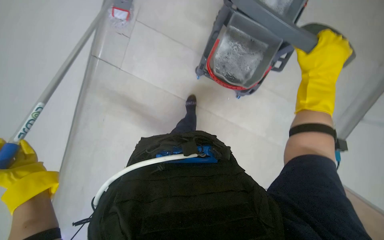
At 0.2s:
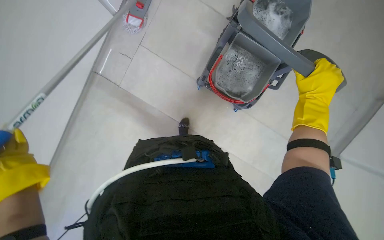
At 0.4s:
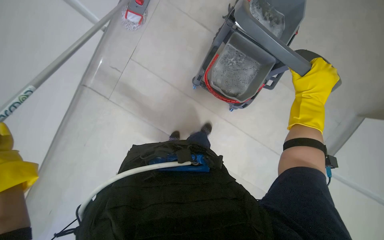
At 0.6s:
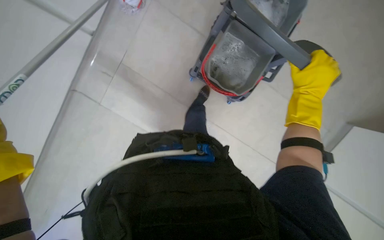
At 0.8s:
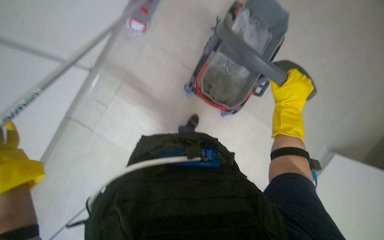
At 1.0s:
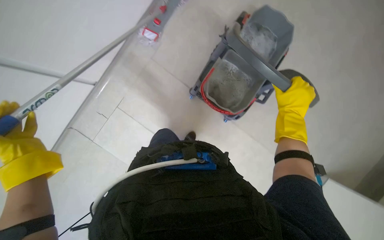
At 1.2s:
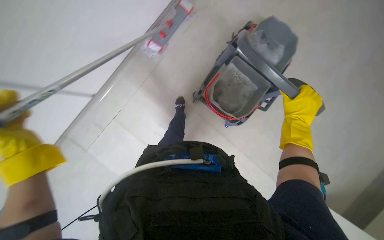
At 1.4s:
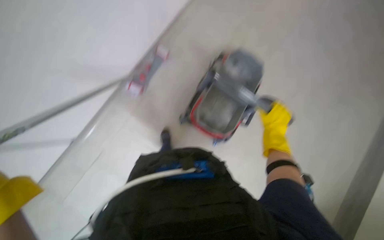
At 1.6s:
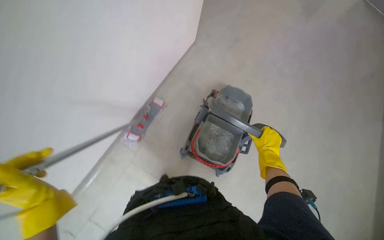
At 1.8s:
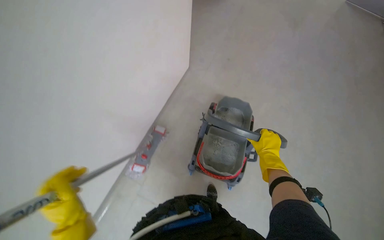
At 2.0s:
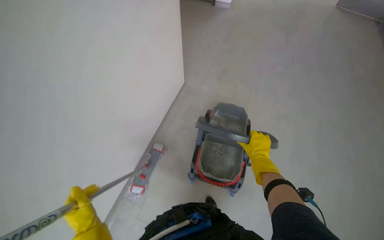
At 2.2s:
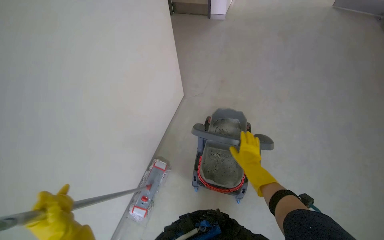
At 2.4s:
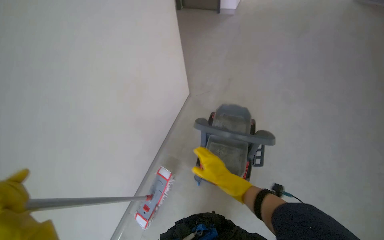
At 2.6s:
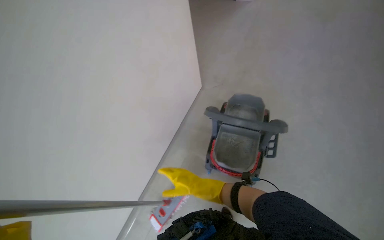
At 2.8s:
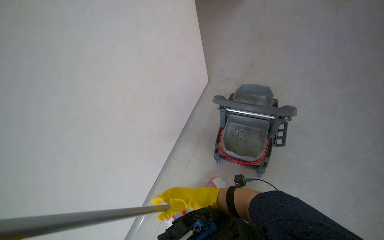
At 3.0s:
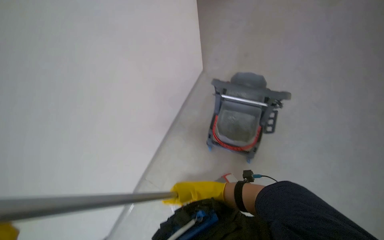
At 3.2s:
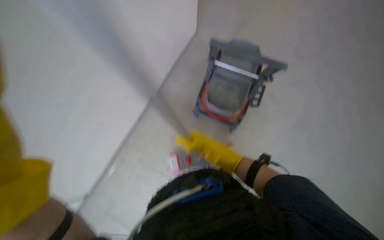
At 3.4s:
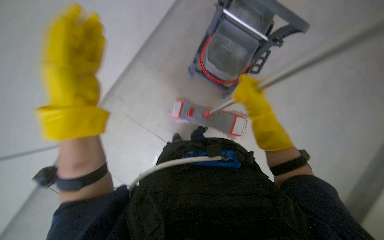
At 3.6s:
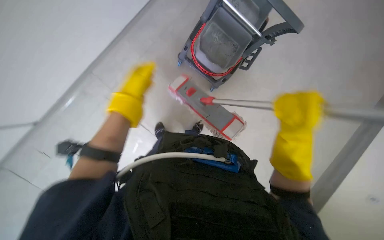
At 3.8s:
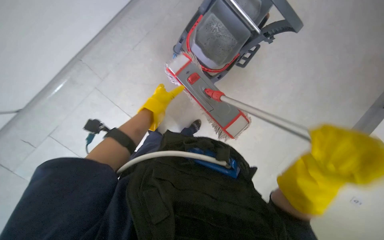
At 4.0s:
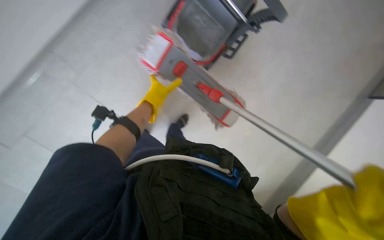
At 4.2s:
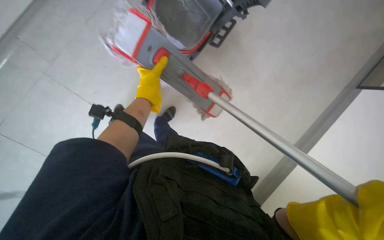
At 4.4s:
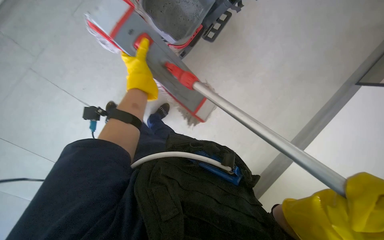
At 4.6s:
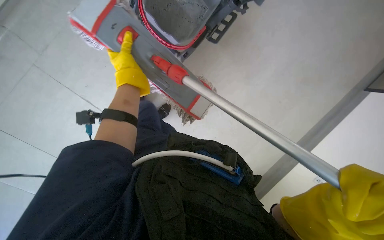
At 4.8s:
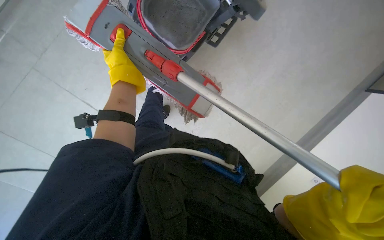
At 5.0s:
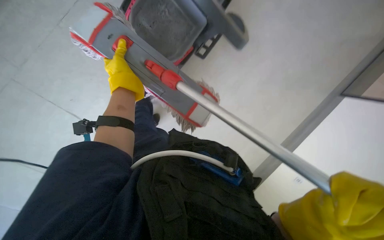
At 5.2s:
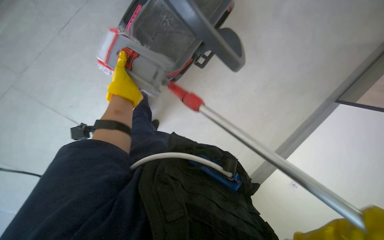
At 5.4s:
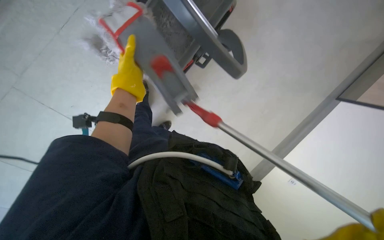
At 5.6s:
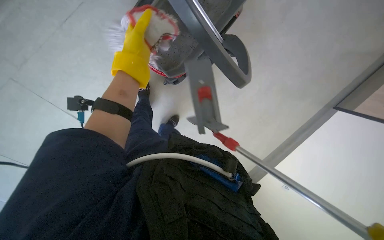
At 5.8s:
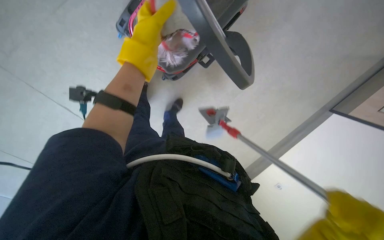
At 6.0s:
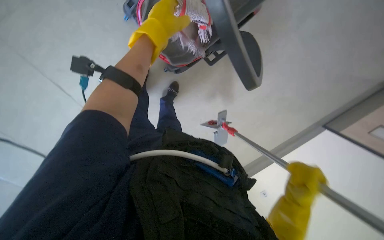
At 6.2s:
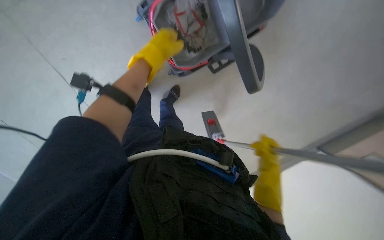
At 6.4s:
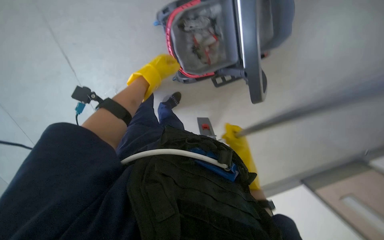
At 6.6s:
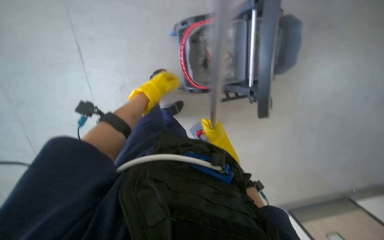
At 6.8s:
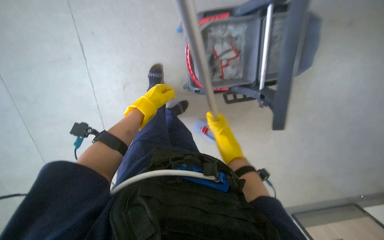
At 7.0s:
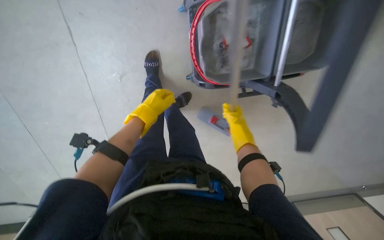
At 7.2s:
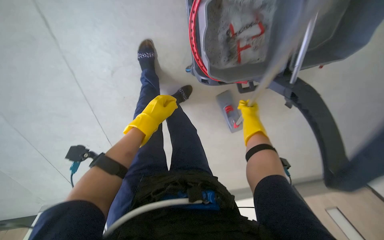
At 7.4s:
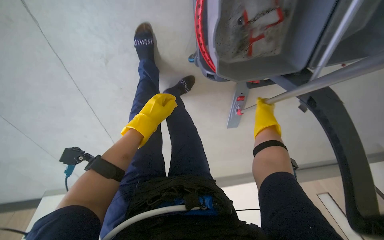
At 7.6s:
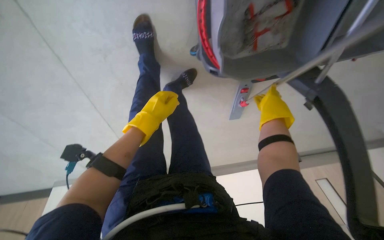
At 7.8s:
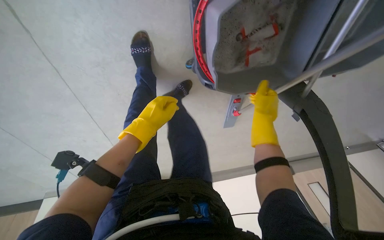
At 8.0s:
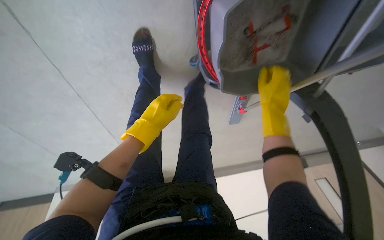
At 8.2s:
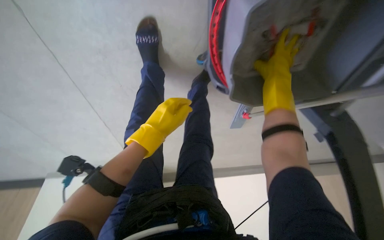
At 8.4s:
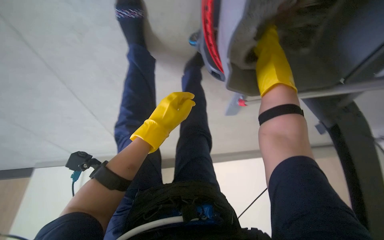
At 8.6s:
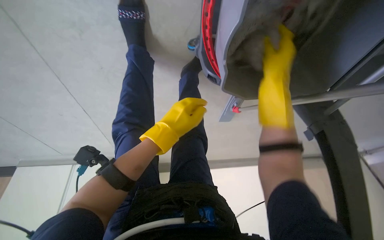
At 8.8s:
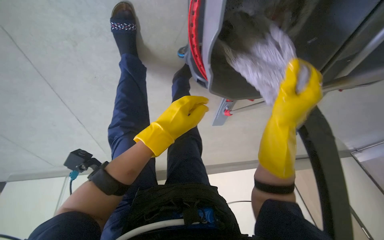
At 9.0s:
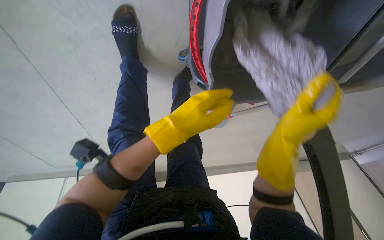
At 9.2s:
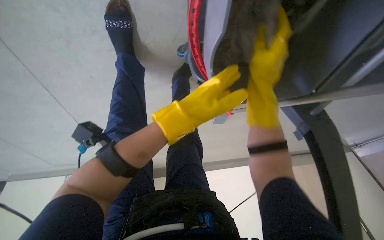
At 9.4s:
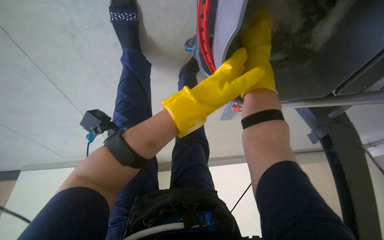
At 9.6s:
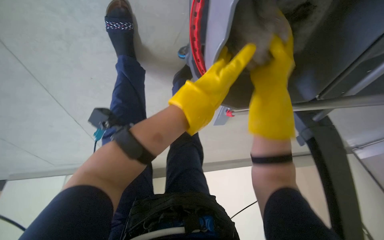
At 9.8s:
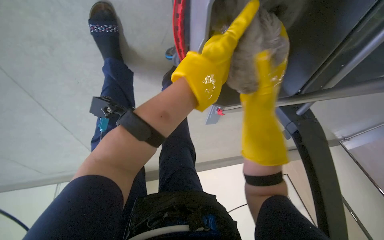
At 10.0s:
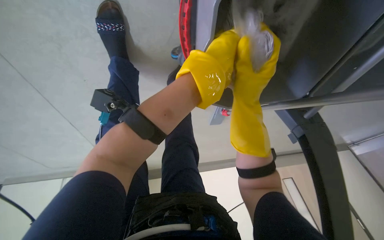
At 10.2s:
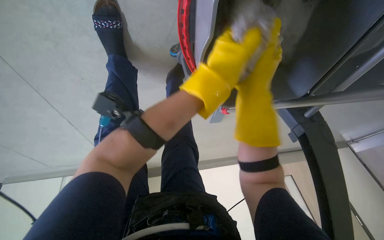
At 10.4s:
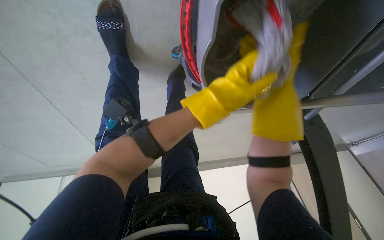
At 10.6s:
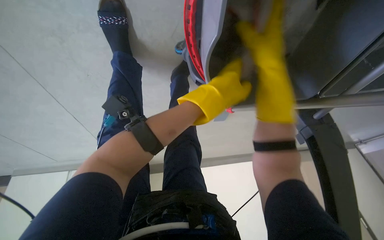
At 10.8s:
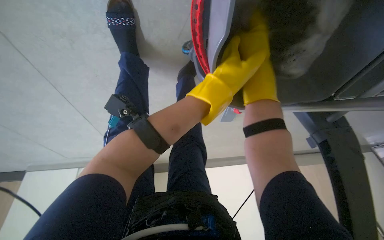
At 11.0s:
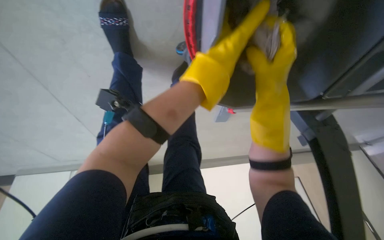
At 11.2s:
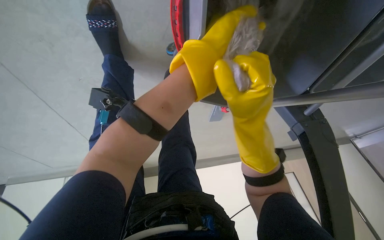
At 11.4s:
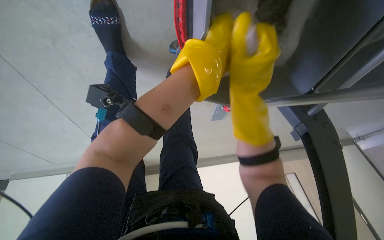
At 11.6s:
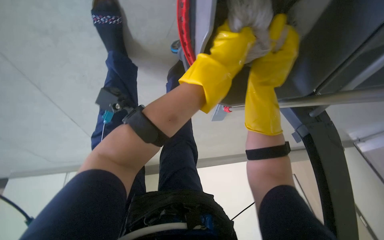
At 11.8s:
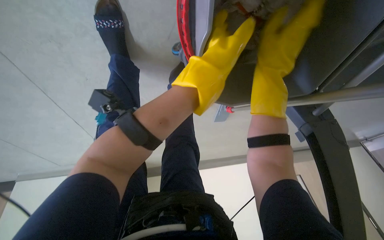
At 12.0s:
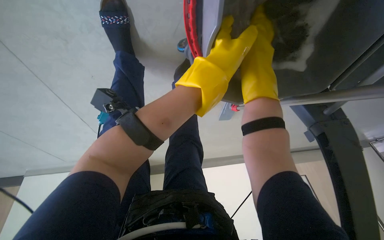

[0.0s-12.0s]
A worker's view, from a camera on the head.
Job: mopping floor.
The whole recording: Mopping floor. The worker mops the floor, periodically wringing the mop in a bucket.
0.0s to 1.6s: The camera pitches upward, by about 35 degrees.
7.6s to 9.0s: The right hand heads nearer to the camera, covering approximately 25 cm, while the left hand moves to the right, some 10 cm.
9.0s to 10.4s: The right hand is displaced up the picture by about 20 cm.
10.4s to 12.0s: The right hand moves to the left, roughly 10 cm, and reaches about 10 cm down the picture, then returns.

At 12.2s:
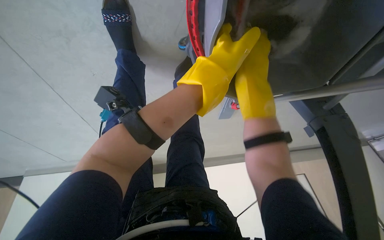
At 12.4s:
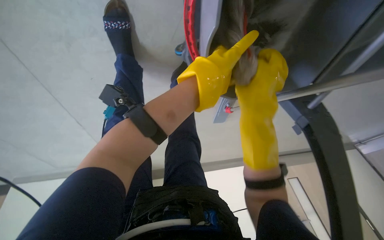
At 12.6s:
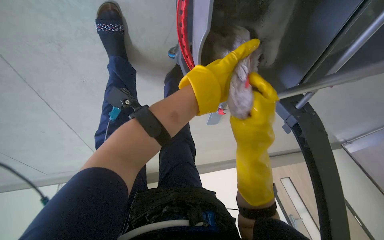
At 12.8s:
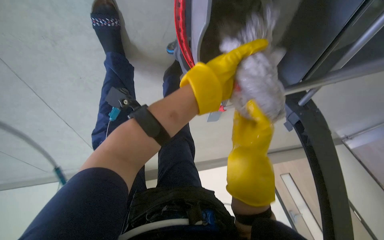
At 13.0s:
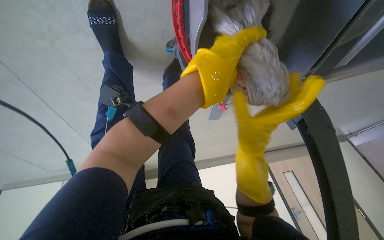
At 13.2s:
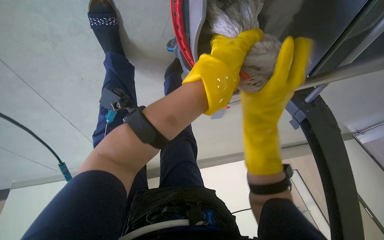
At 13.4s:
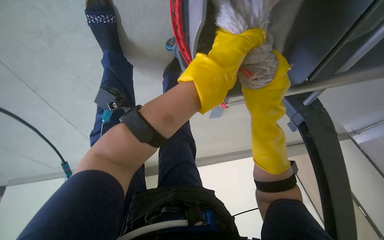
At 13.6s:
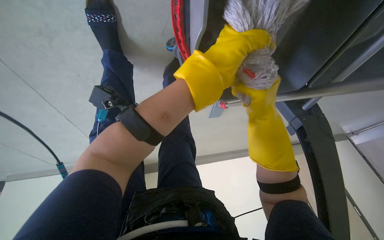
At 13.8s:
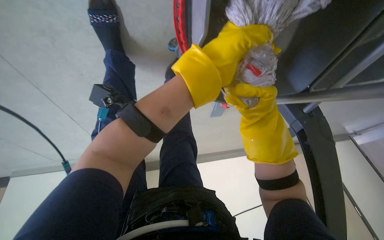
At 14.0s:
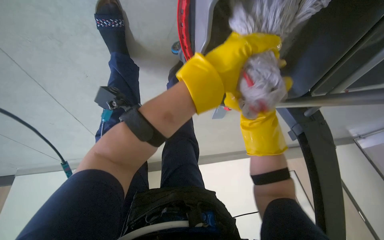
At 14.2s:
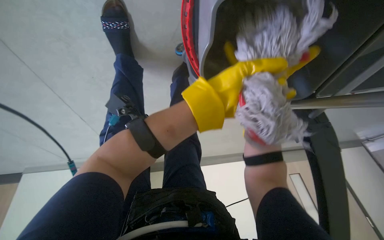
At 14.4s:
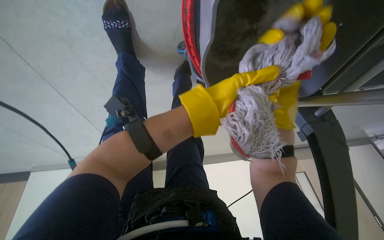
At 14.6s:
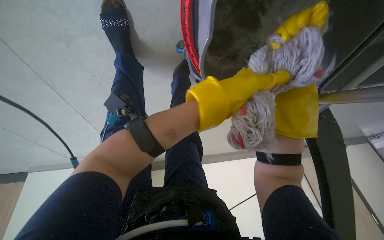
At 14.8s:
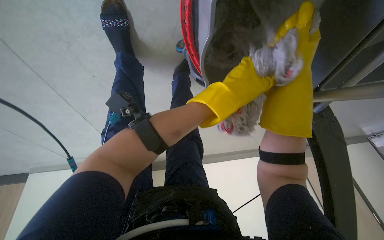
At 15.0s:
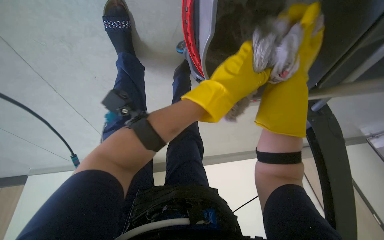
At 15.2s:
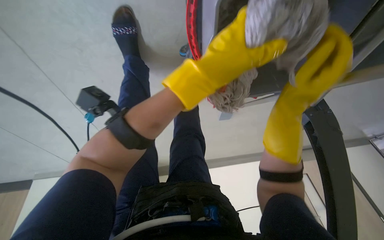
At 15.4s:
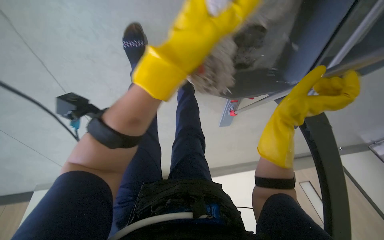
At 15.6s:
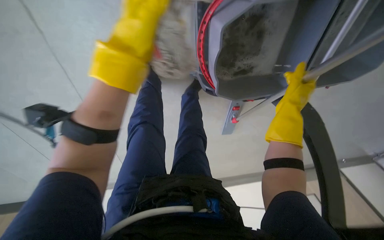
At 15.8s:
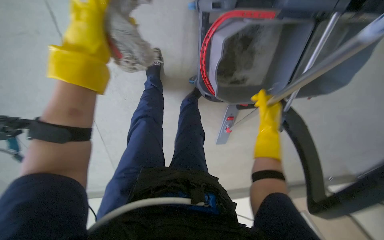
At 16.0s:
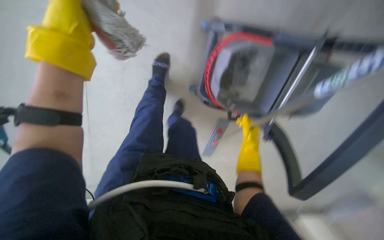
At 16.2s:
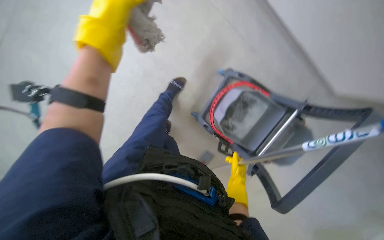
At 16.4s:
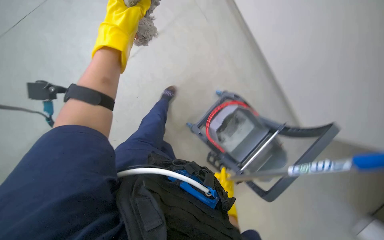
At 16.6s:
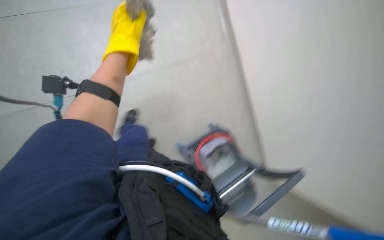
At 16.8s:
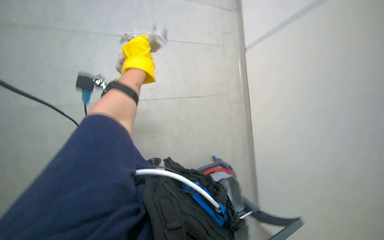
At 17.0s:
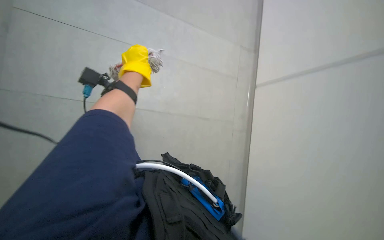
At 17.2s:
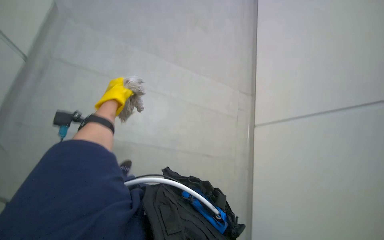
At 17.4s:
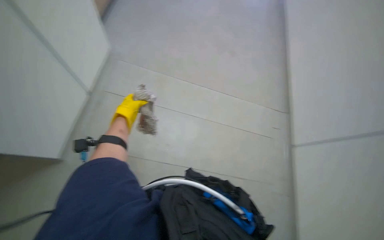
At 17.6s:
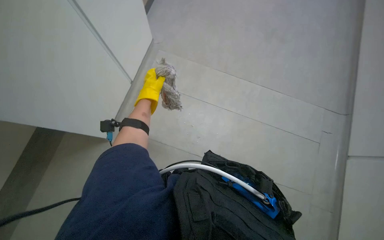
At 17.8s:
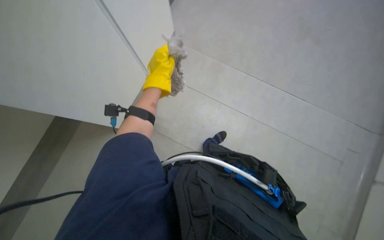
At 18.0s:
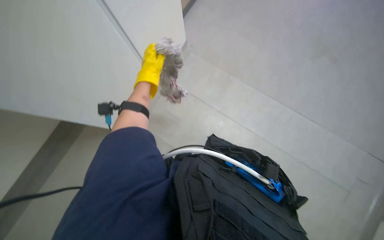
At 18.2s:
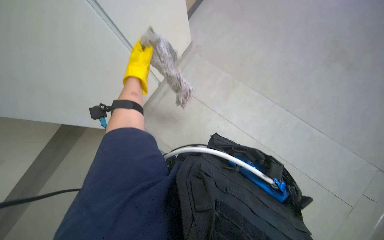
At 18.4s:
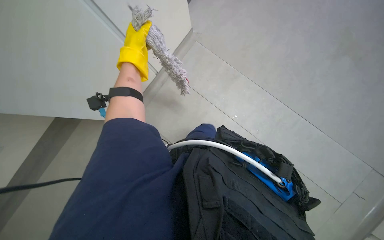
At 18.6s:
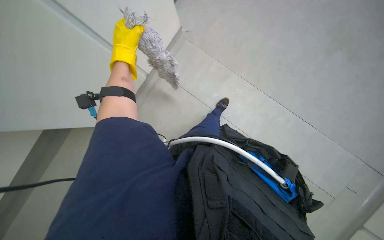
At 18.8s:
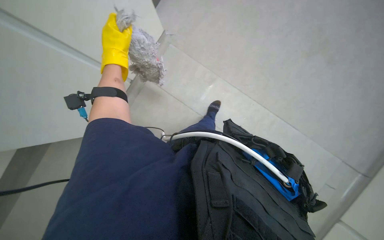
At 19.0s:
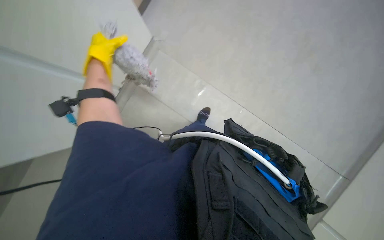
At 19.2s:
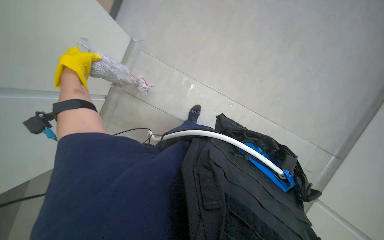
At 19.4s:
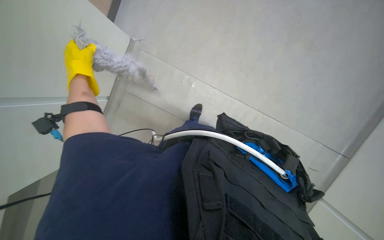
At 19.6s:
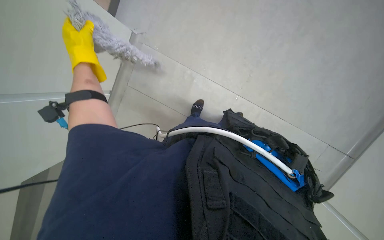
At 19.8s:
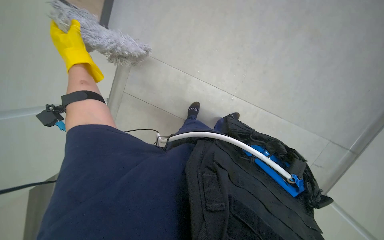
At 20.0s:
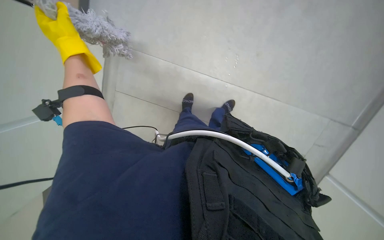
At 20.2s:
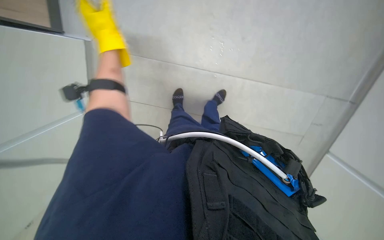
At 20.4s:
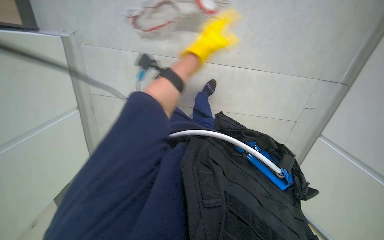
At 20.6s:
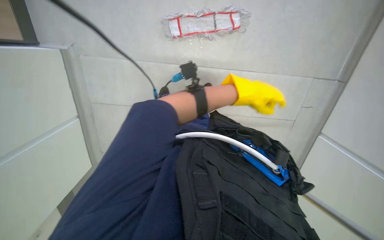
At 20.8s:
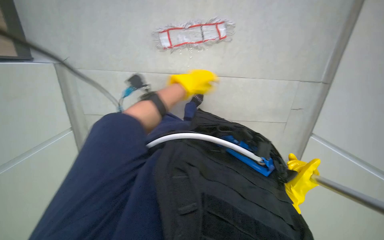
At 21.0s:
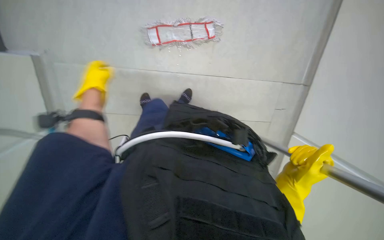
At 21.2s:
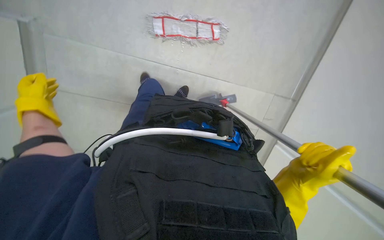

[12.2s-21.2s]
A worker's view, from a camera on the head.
Job: mopping floor.
The whole recording: Mopping floor. The worker mops the floor, periodically wringing the mop in a bucket.
12.2s to 13.8s: The right hand heads farther from the camera, to the right and down the picture, covering some 20 cm. The left hand travels to the right and up the picture by some 15 cm.
13.8s to 15.2s: The right hand swings nearer and farther, approximately 15 cm each way, with 2 reversals.
15.2s to 16.6s: The camera is carried roughly 50 cm. The camera pitches upward, by some 30 degrees. The scene rotates clockwise by about 30 degrees.
16.6s to 18.2s: The view pans to the left by about 35 degrees. The left hand moves nearer and farther over about 20 cm, changing direction 2 times.
18.2s to 19.8s: The left hand moves to the left, roughly 10 cm.
19.8s to 21.2s: The left hand goes some 20 cm down the picture, and moves roughly 50 cm to the right and comes back.
